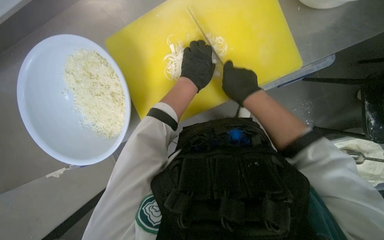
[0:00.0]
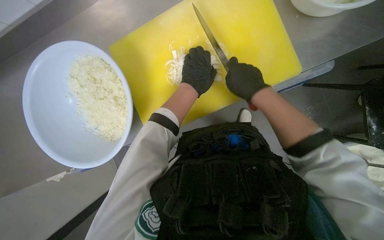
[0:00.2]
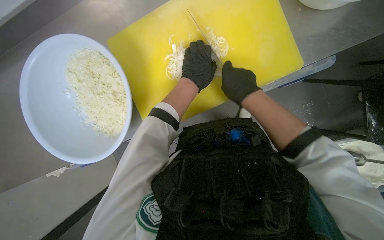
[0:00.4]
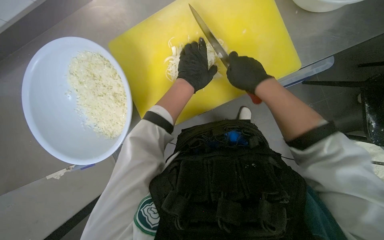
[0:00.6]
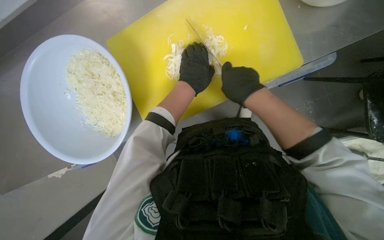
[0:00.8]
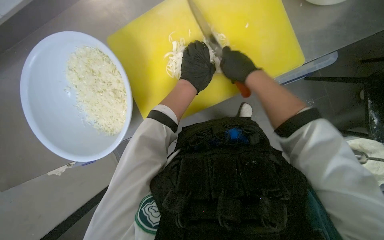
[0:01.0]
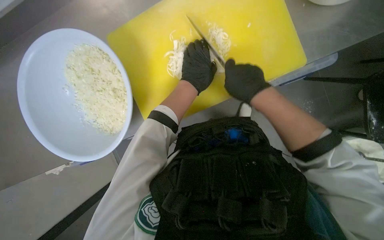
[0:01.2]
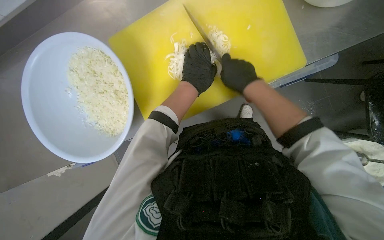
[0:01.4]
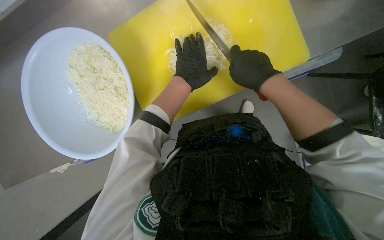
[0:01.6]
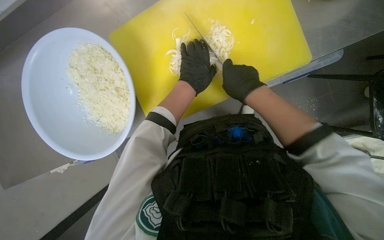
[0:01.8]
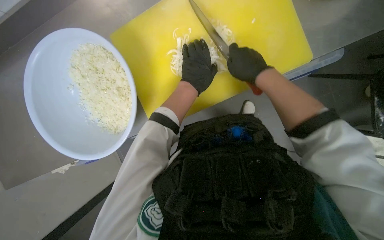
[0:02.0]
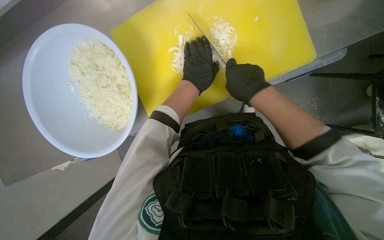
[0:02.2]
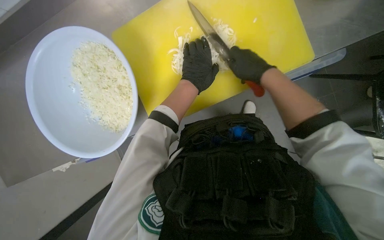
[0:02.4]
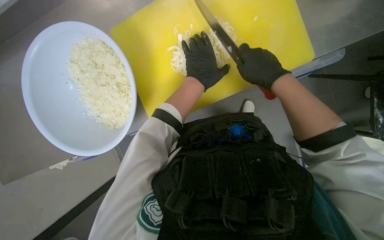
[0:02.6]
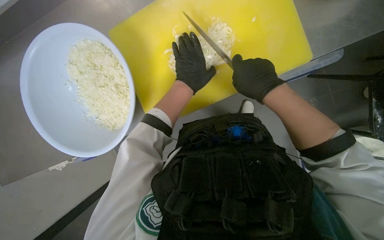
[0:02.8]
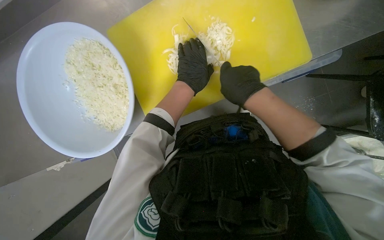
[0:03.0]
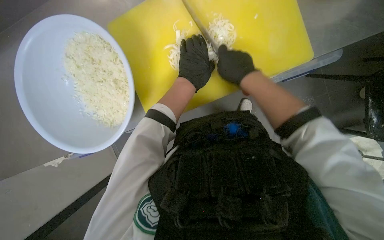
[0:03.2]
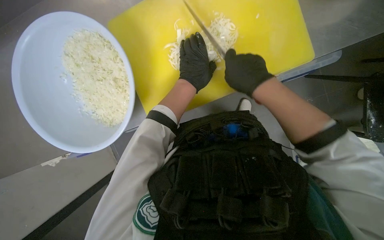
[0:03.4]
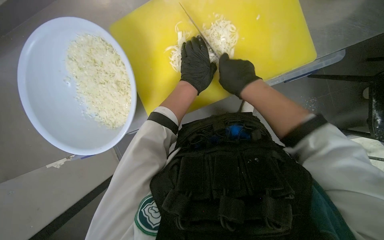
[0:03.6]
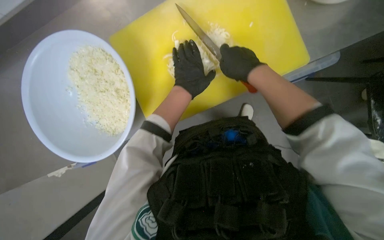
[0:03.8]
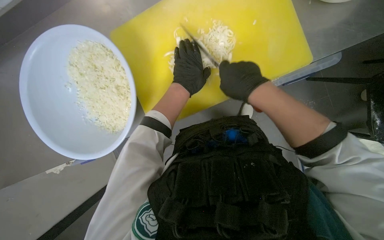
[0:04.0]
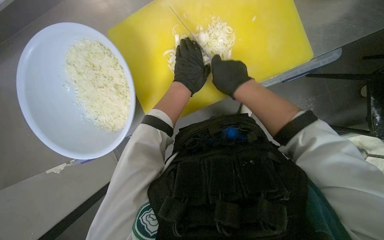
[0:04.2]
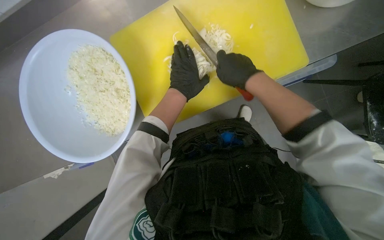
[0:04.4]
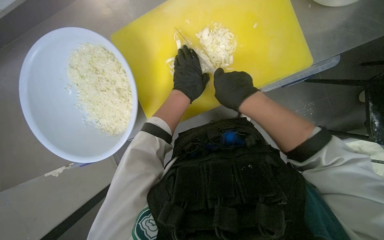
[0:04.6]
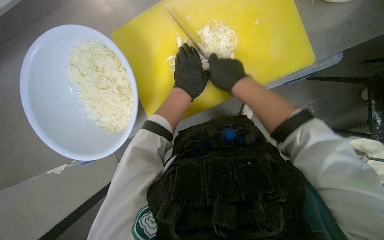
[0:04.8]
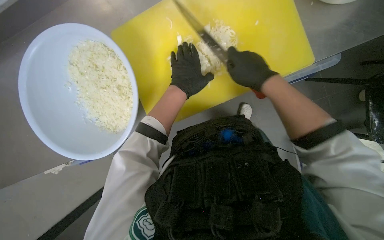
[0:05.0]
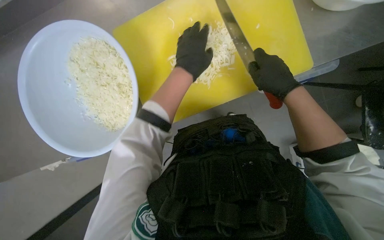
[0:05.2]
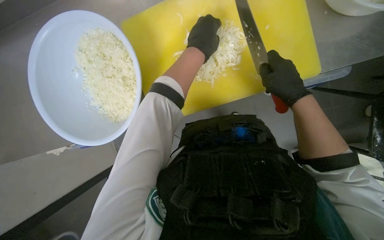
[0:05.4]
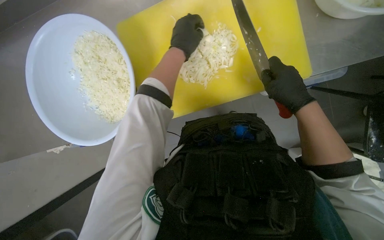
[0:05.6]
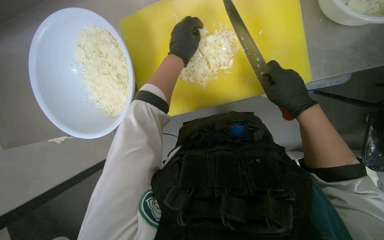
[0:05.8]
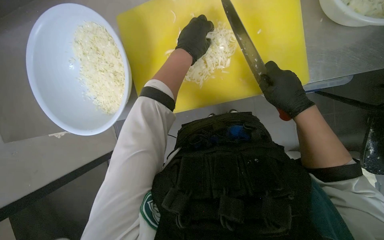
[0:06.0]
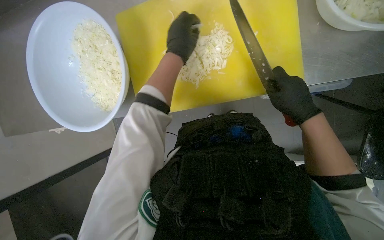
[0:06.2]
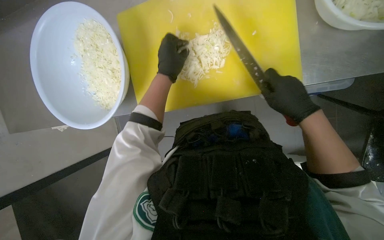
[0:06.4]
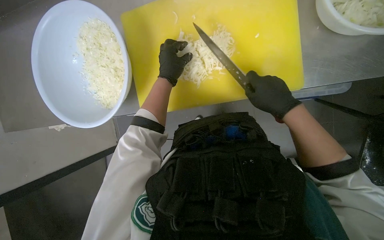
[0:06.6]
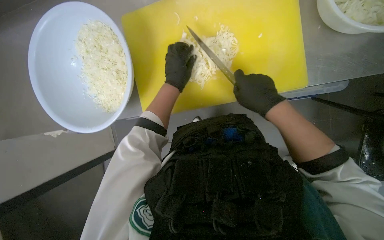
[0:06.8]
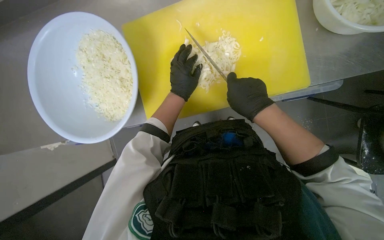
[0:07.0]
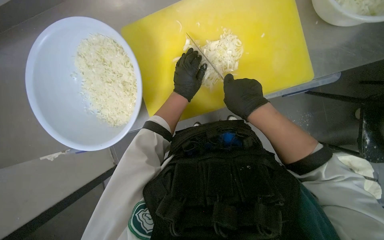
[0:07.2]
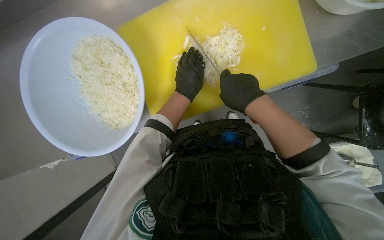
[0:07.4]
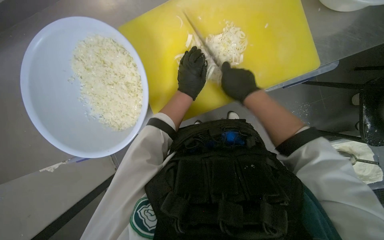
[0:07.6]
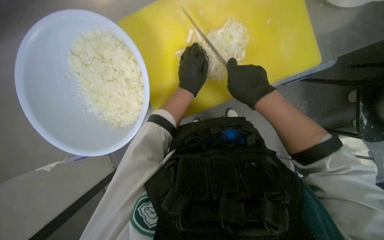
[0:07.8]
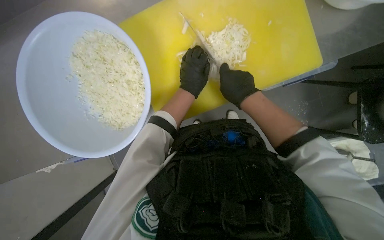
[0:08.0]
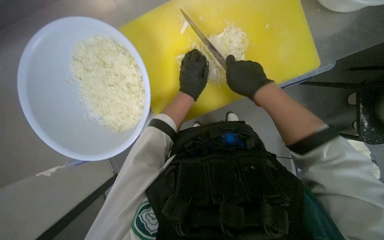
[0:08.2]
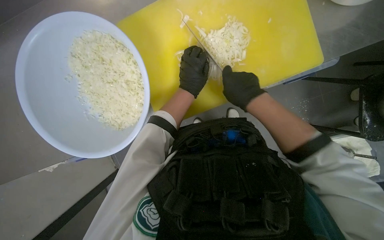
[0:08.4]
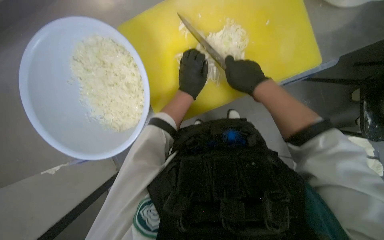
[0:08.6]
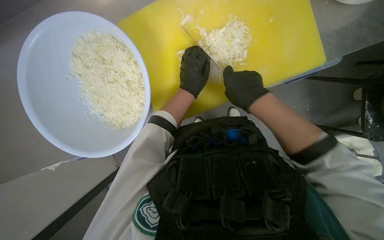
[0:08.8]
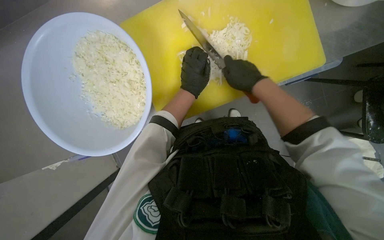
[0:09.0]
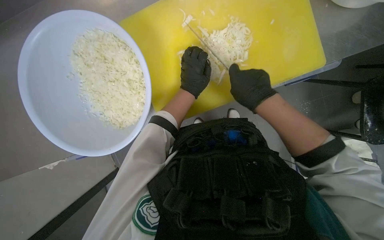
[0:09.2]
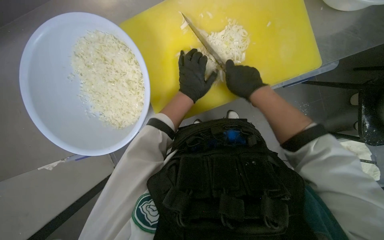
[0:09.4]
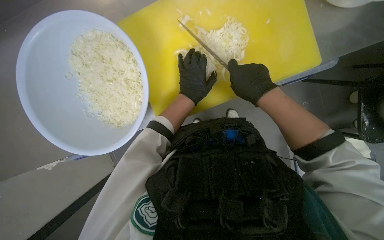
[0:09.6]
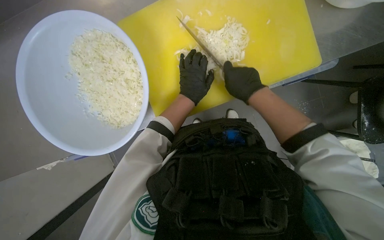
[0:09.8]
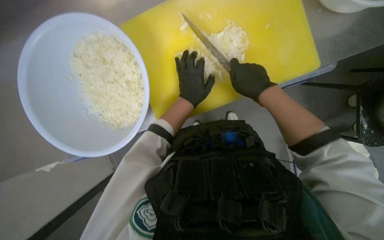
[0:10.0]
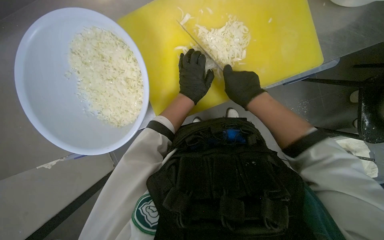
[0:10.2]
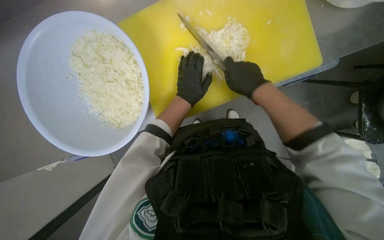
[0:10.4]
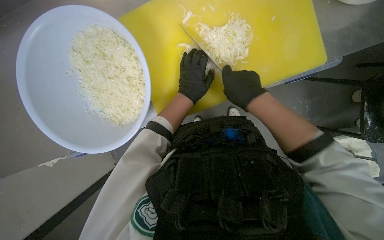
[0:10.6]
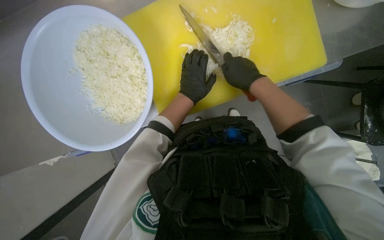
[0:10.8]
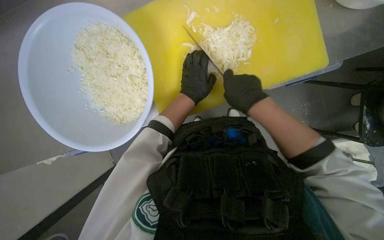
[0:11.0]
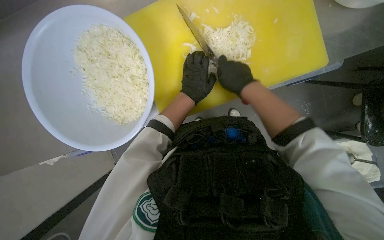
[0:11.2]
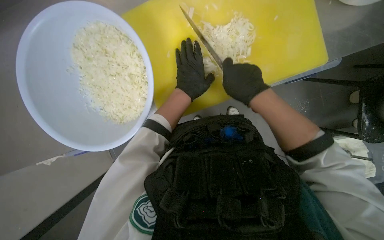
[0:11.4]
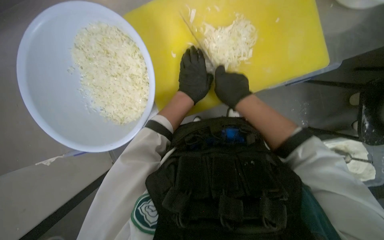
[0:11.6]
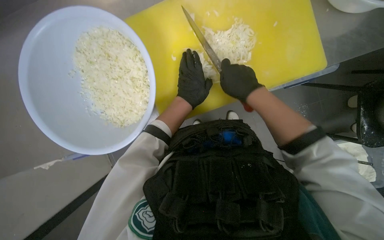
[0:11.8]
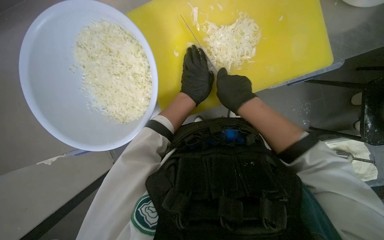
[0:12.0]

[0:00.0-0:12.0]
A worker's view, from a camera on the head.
Job: preparing food.
The whole recording: Chopping onions. The worker chops another piece of onion on the yellow cutting board.
0:00.0 to 0:04.4: The hands make small movements and keep their place.
0:04.4 to 0:06.0: The right hand is displaced to the right by about 15 cm; the left hand is displaced up the picture by roughly 10 cm.
0:06.0 to 0:07.6: The right hand goes about 20 cm to the left; the left hand heads down the picture, covering roughly 10 cm.
0:07.6 to 0:12.0: The hands are busy where they are.

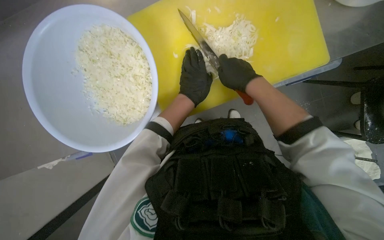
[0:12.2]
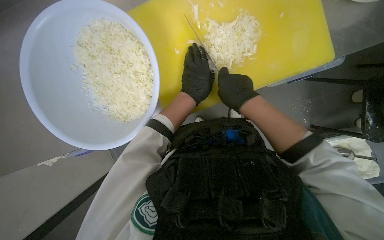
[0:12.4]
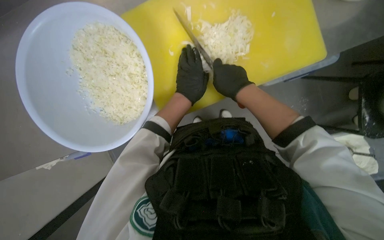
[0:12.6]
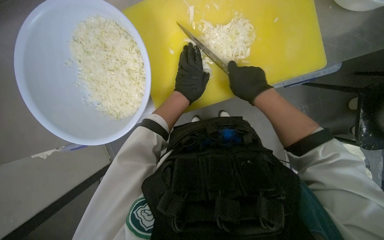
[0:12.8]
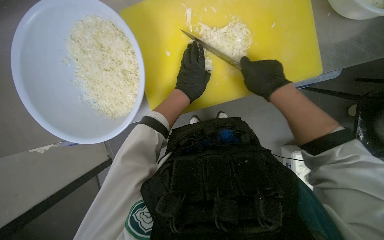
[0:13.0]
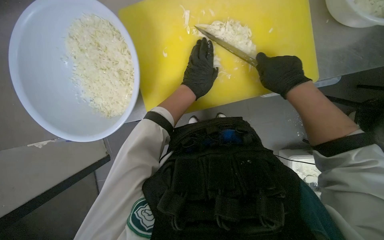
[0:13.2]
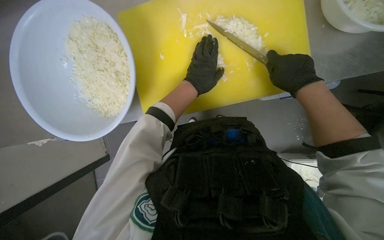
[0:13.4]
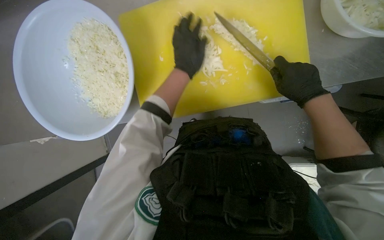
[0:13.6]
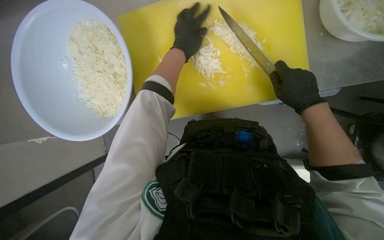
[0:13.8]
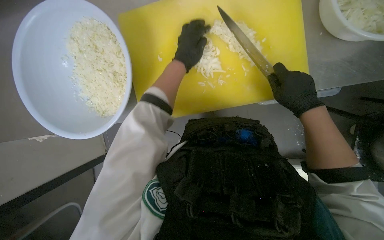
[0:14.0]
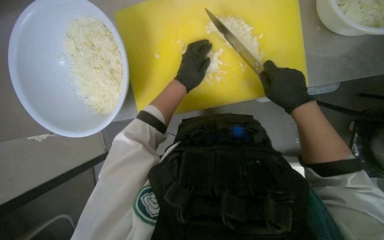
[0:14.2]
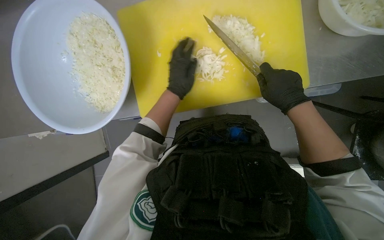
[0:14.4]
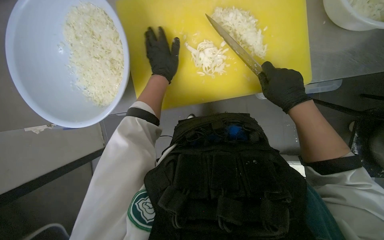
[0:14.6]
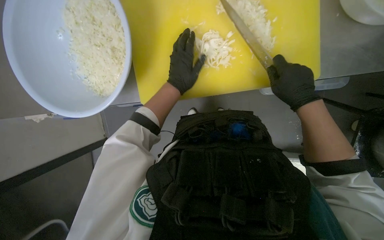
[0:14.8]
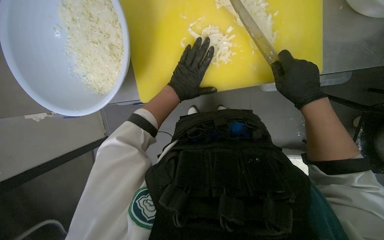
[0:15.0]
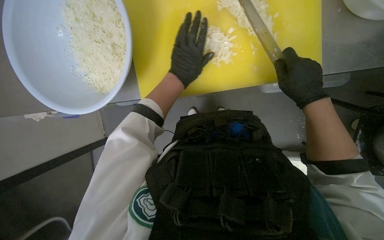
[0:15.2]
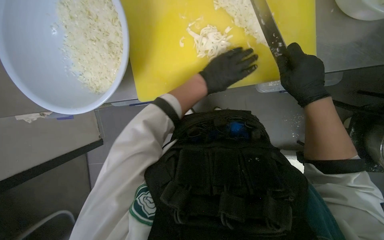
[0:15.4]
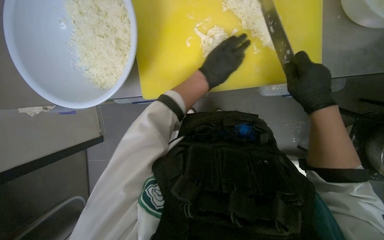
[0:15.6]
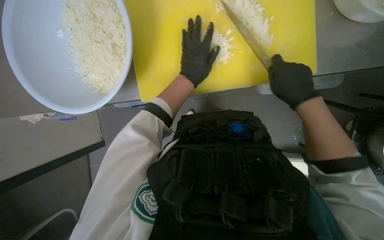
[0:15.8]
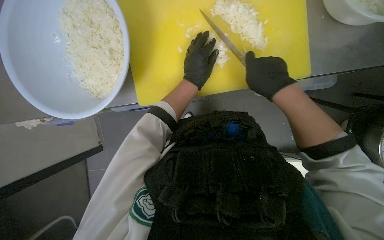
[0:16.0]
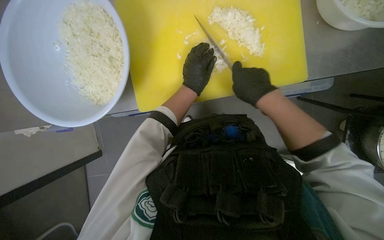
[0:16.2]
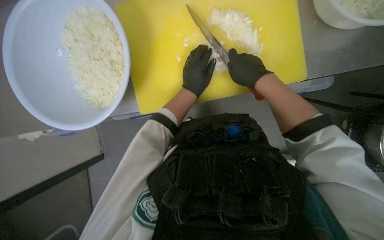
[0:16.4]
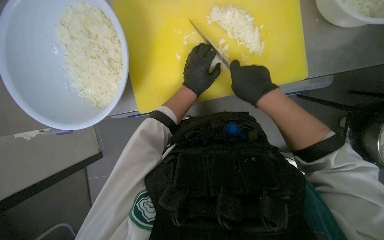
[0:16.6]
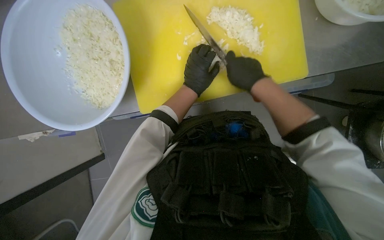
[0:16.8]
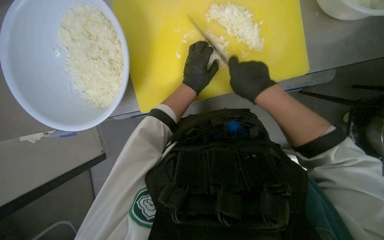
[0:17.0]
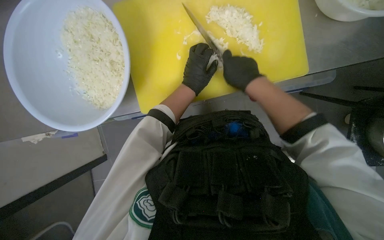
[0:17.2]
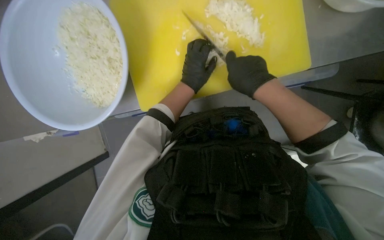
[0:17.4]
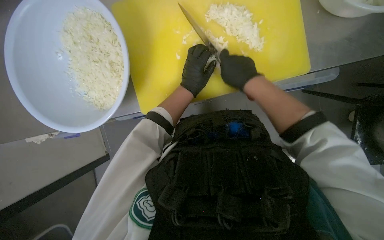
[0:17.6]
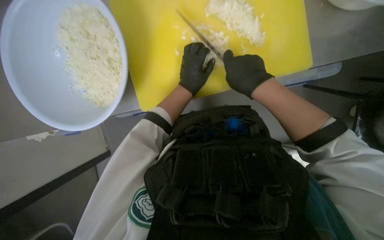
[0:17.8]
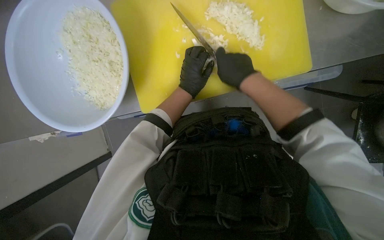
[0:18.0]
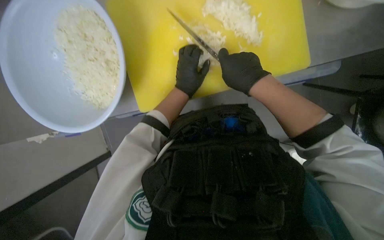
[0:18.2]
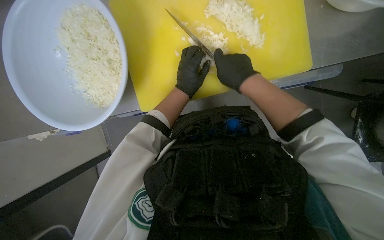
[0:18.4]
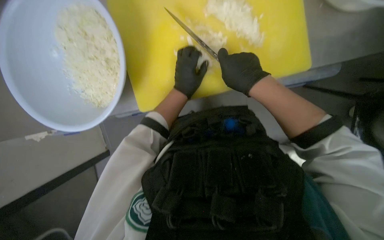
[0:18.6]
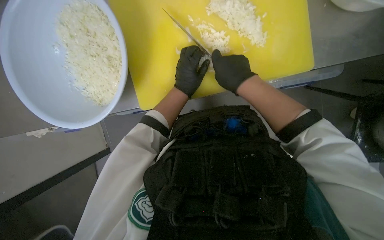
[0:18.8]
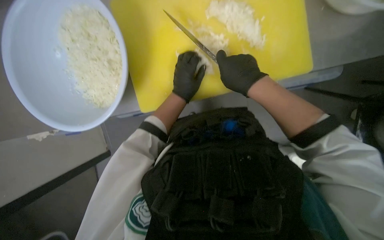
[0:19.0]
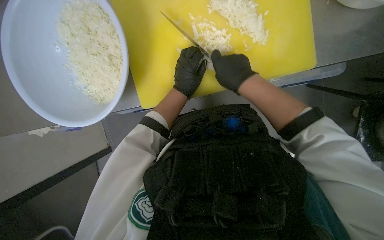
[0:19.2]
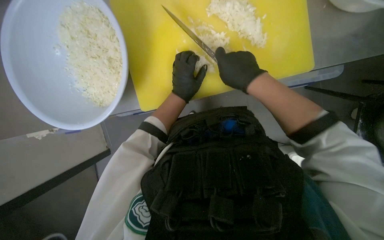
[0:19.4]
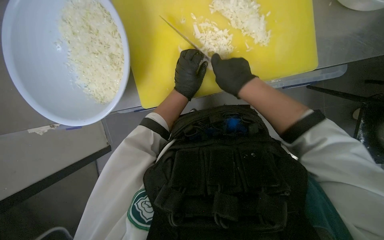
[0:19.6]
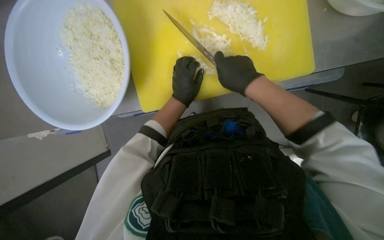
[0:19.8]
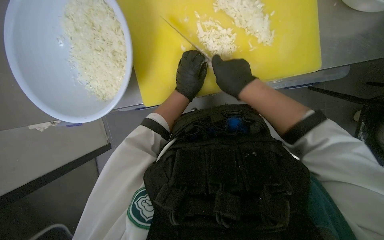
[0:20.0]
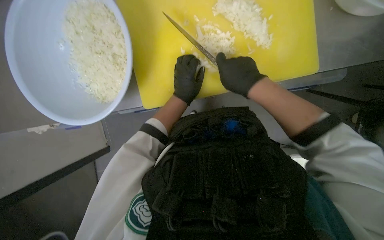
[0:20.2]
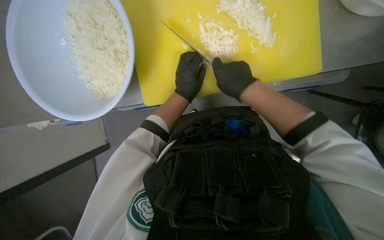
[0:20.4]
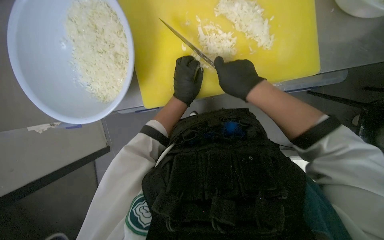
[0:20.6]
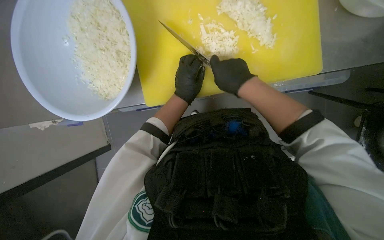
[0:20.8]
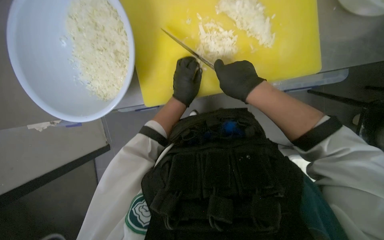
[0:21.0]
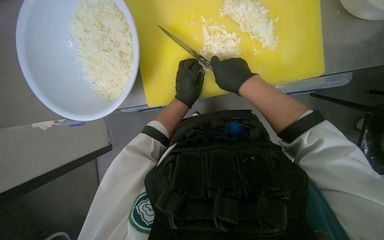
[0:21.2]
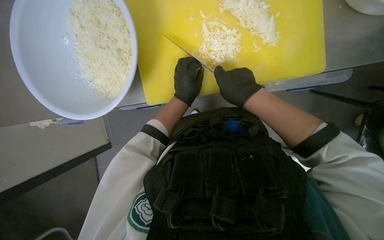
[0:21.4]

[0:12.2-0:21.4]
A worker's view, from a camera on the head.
Job: preparing food.
The whole recording: Chopping onions. The worker chops another piece of onion on the yellow cutting board.
0:12.2 to 0:13.8: The right hand travels to the right by about 25 cm, while the left hand goes about 15 cm up the picture.
0:13.8 to 0:15.2: The left hand is displaced down the picture by some 15 cm.
0:15.2 to 0:16.8: The right hand travels to the left by some 10 cm.
0:16.8 to 0:21.4: The hands are busy where they are.
